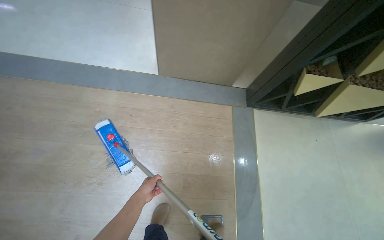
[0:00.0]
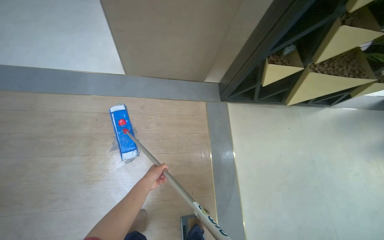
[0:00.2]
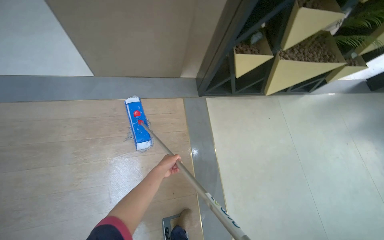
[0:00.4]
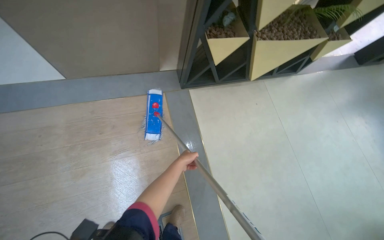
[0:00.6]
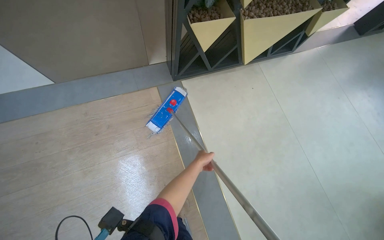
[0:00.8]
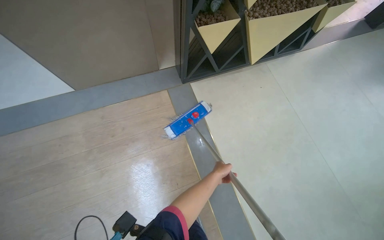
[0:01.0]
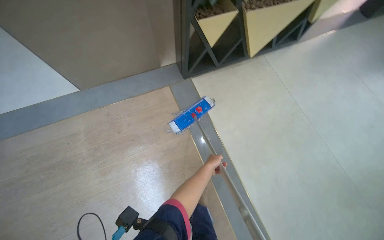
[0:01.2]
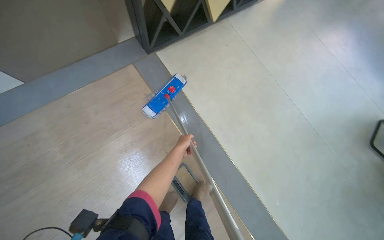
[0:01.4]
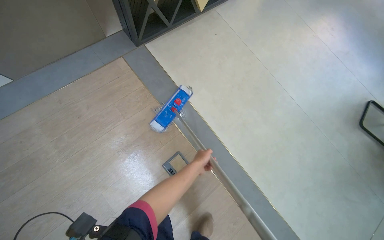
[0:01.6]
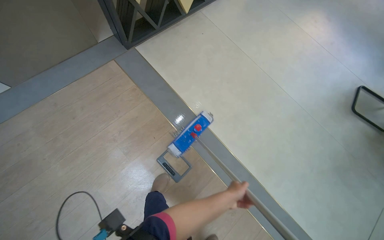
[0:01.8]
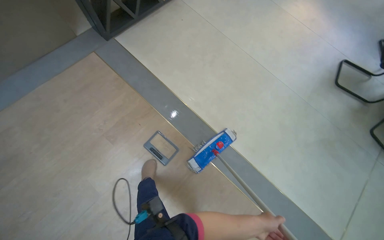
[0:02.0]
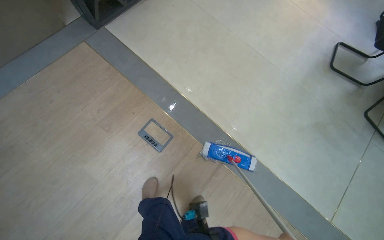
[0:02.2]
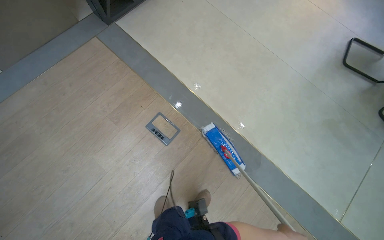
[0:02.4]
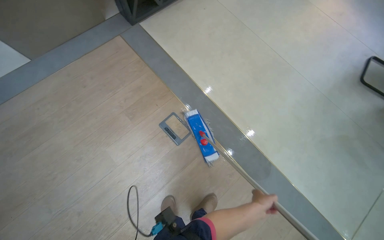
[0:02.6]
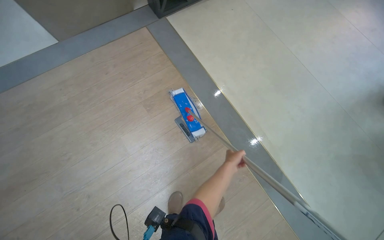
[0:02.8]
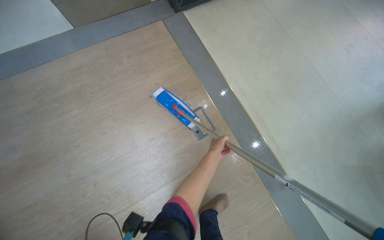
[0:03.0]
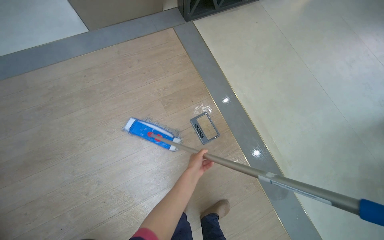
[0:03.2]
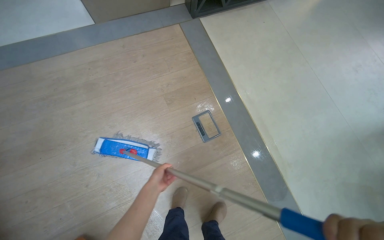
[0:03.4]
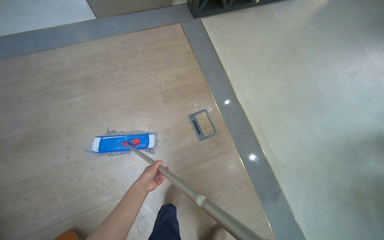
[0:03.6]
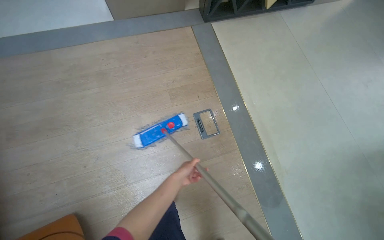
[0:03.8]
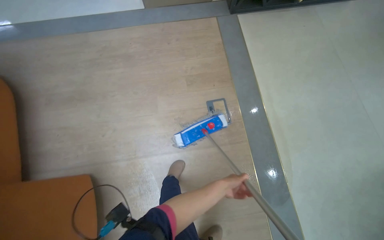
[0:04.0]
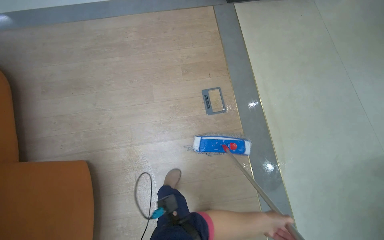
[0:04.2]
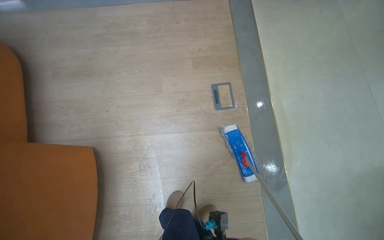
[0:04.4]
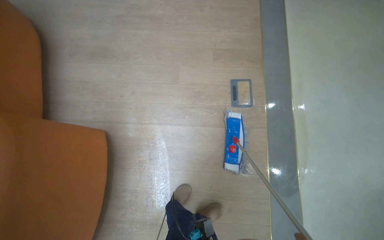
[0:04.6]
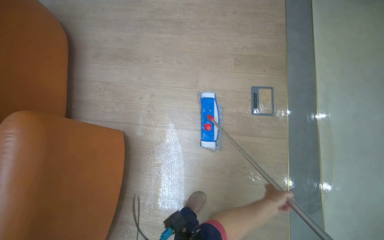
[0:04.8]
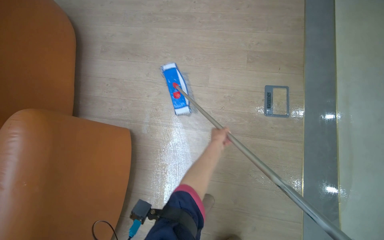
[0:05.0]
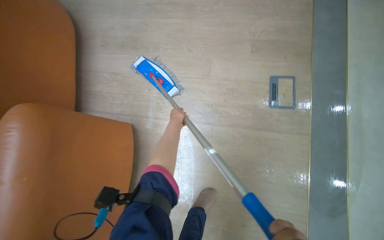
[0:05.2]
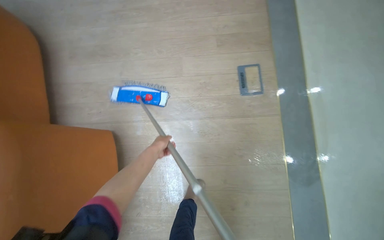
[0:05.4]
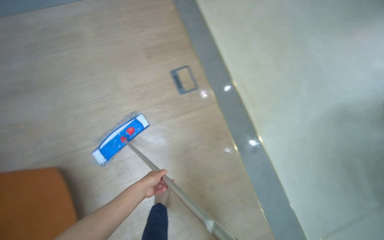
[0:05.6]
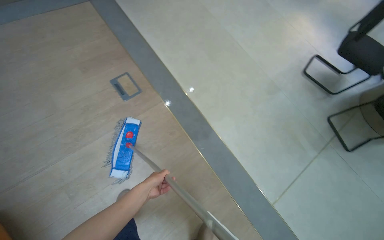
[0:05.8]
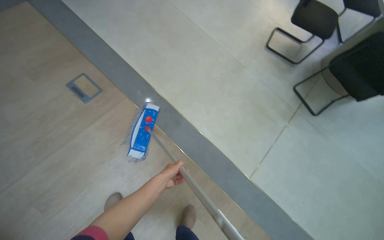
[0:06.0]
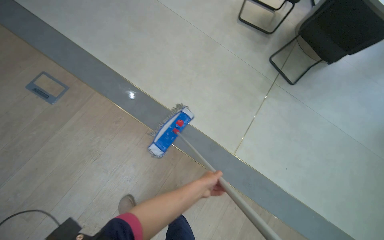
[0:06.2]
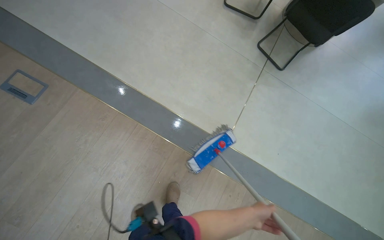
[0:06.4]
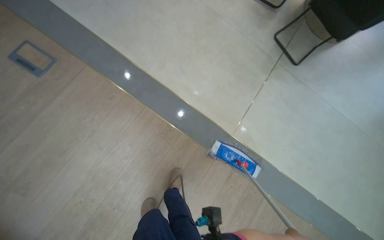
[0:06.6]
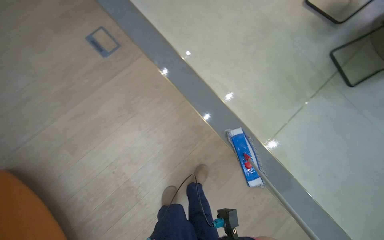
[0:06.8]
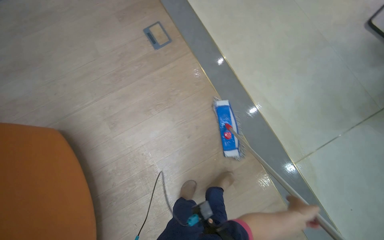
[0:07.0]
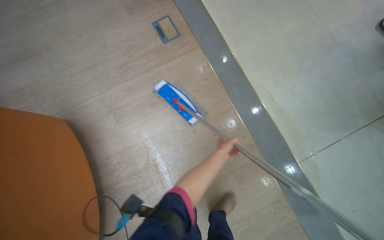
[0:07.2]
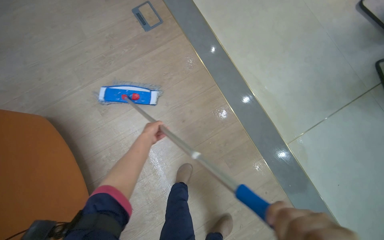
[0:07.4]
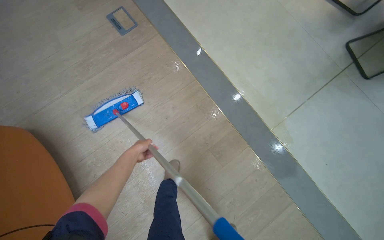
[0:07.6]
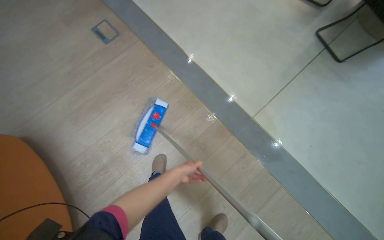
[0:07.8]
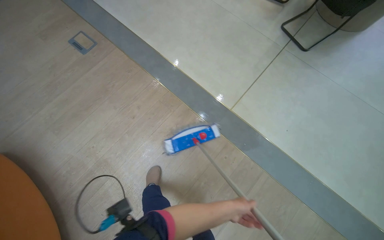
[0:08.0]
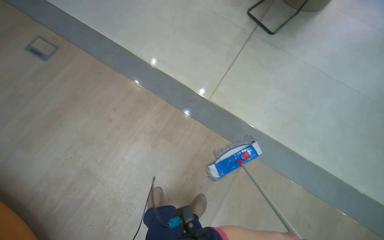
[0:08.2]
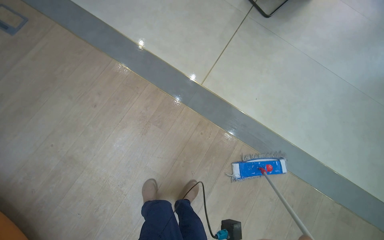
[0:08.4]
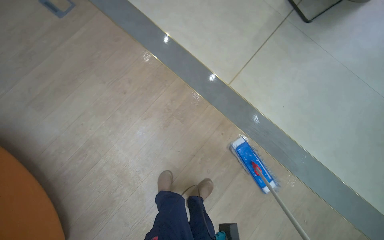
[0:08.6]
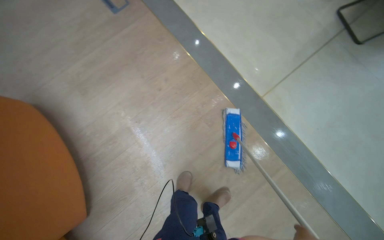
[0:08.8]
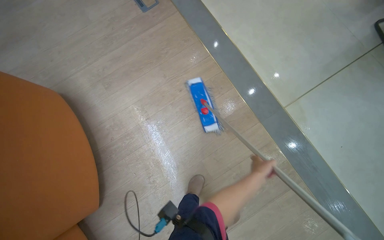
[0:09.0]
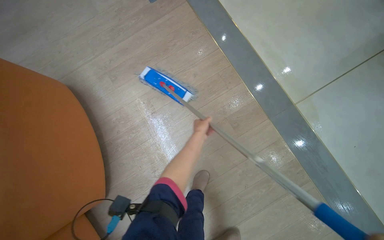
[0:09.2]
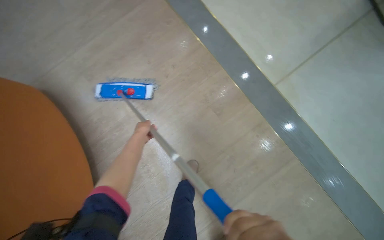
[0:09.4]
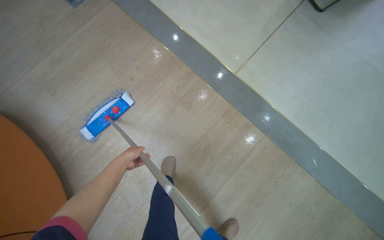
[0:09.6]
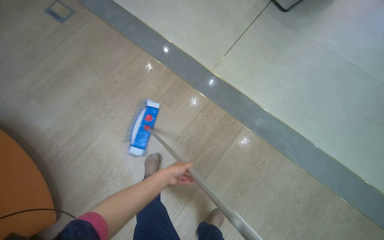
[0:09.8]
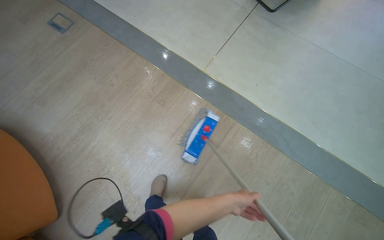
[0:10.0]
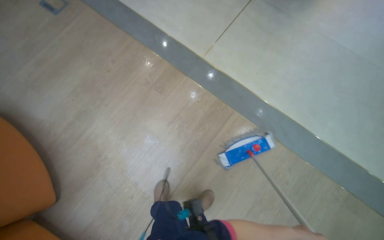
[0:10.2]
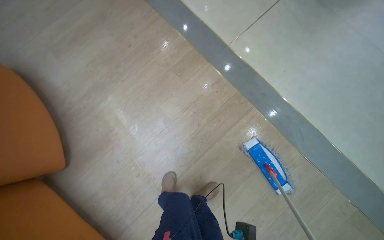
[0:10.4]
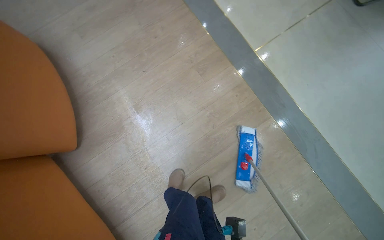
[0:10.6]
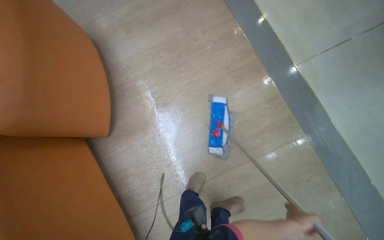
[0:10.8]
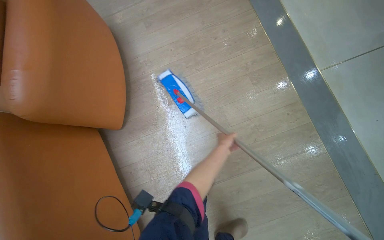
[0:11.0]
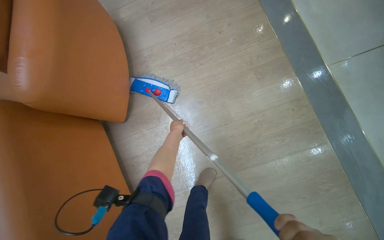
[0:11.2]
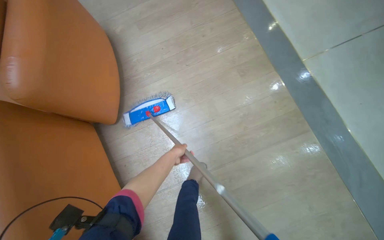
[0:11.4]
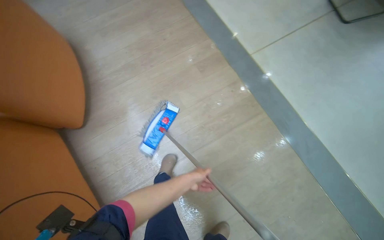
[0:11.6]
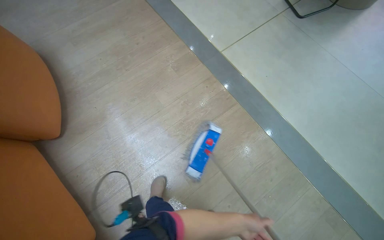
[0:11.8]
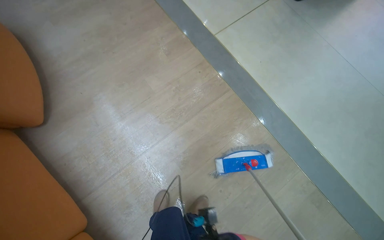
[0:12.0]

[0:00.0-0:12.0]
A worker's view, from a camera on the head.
Job: mopping floor.
The whole recording: Mopping light-colored floor. The worker mops the light-colored floor, moving furniture and rinsing the mop head as needed.
0:00.0 to 0:01.6: The head travels to the right, approximately 50 cm. The wearer's head swings approximately 40 degrees to the right. The wearer looks about 15 degrees further downward.
0:01.6 to 0:03.0: The wearer moves roughly 50 cm.
0:03.0 to 0:04.4: The camera is carried some 40 cm. The head turns to the left by about 25 degrees.
0:04.4 to 0:06.0: The camera travels approximately 60 cm. The head rotates approximately 45 degrees to the right.
0:09.0 to 0:10.4: The wearer moves about 60 cm.
0:10.4 to 0:12.0: The head travels approximately 40 cm.

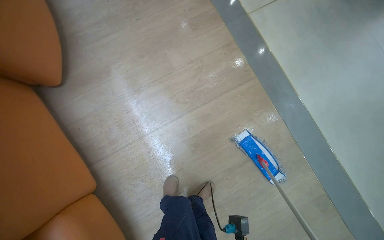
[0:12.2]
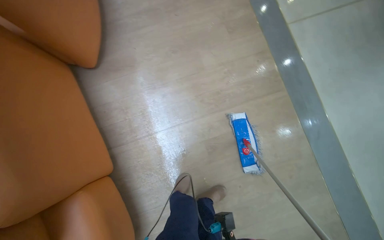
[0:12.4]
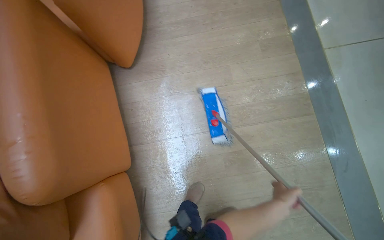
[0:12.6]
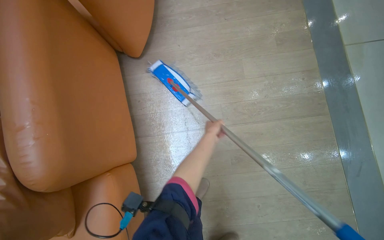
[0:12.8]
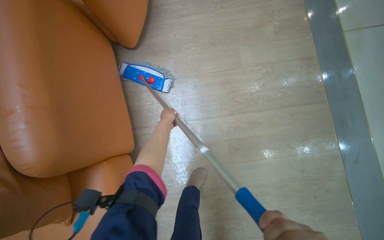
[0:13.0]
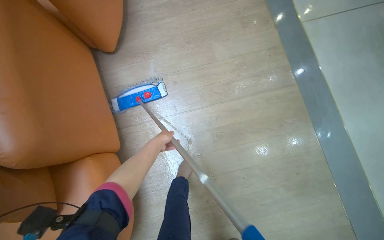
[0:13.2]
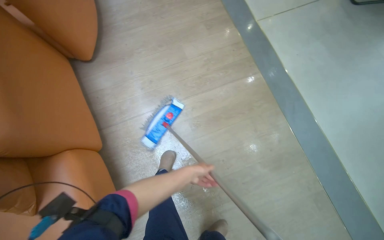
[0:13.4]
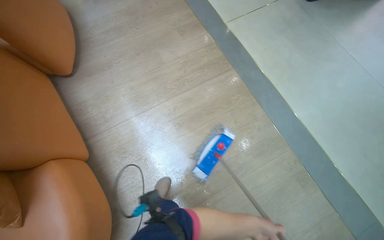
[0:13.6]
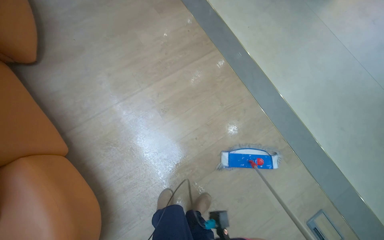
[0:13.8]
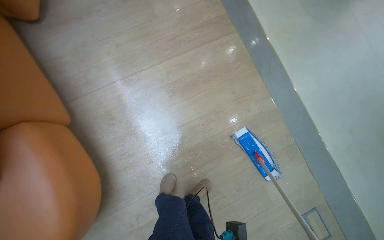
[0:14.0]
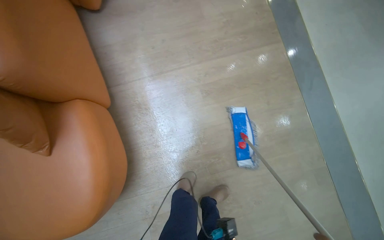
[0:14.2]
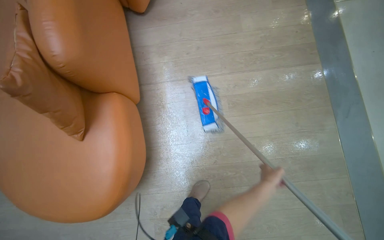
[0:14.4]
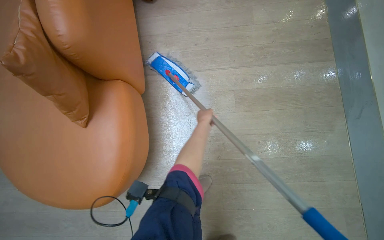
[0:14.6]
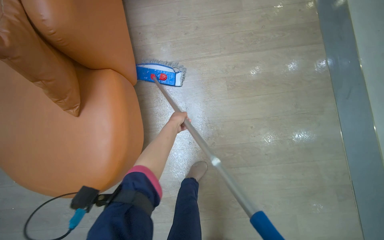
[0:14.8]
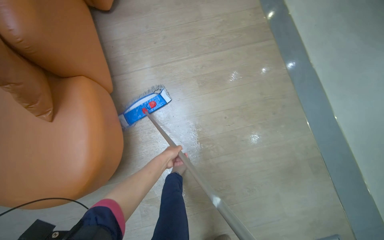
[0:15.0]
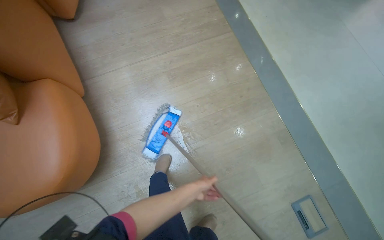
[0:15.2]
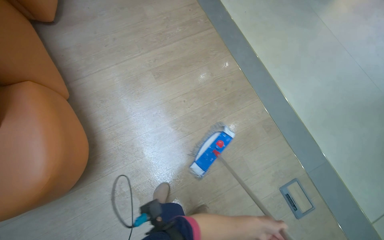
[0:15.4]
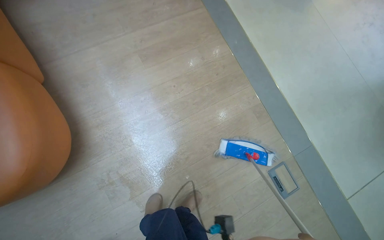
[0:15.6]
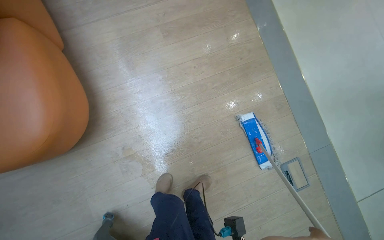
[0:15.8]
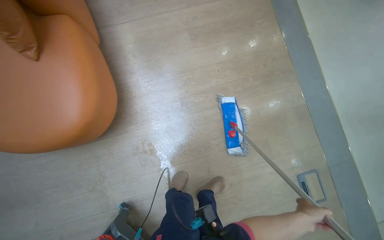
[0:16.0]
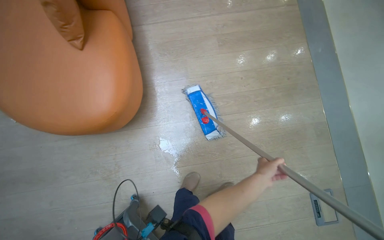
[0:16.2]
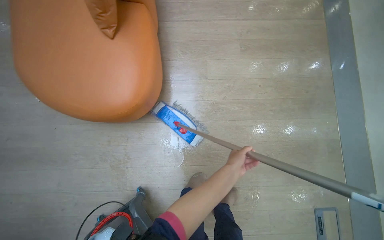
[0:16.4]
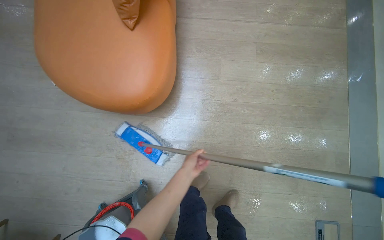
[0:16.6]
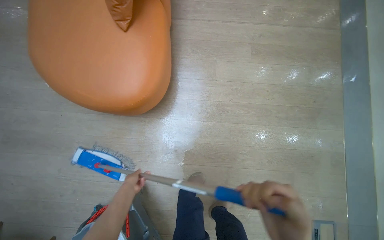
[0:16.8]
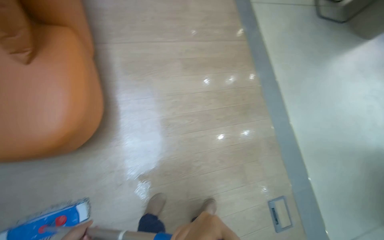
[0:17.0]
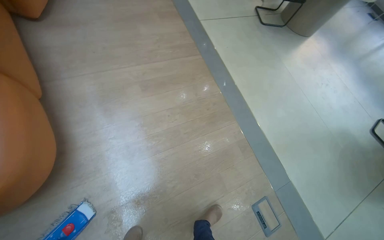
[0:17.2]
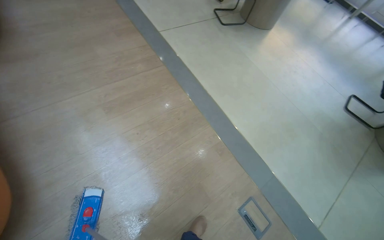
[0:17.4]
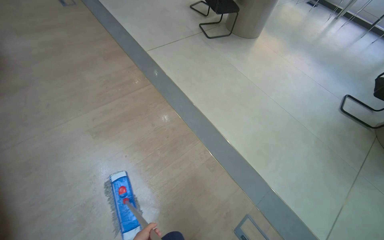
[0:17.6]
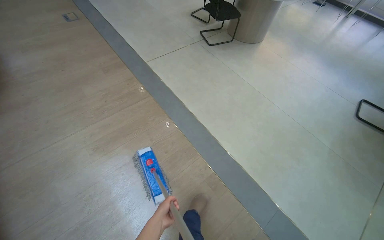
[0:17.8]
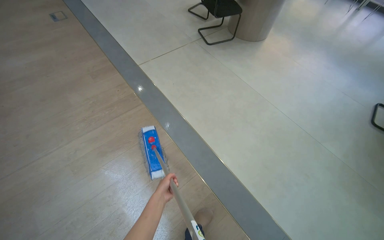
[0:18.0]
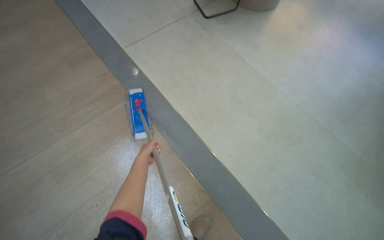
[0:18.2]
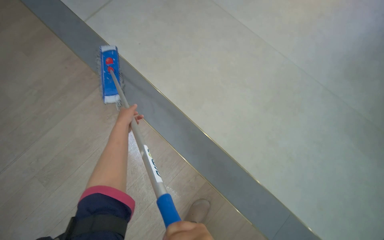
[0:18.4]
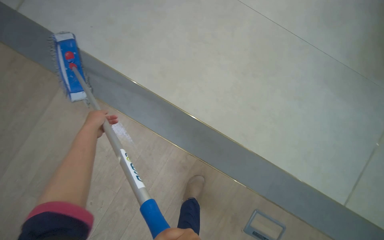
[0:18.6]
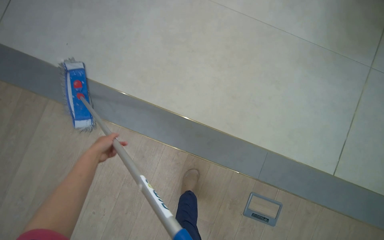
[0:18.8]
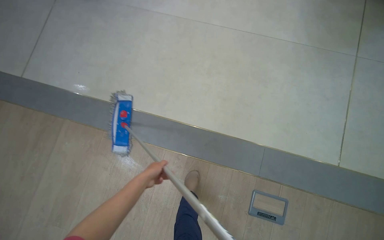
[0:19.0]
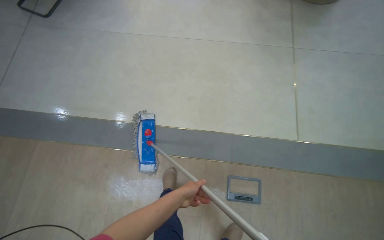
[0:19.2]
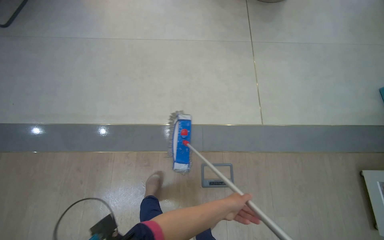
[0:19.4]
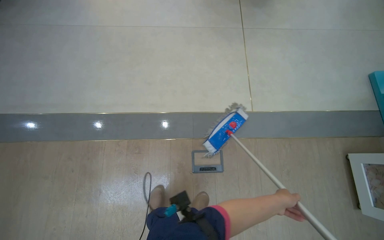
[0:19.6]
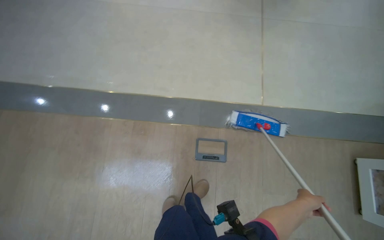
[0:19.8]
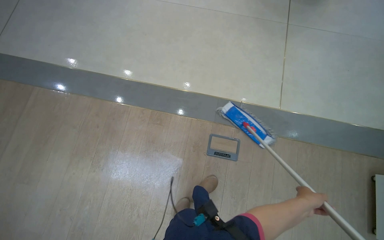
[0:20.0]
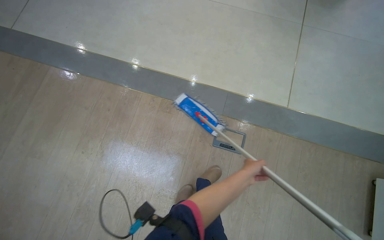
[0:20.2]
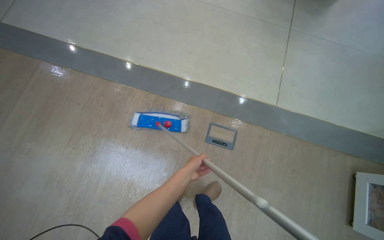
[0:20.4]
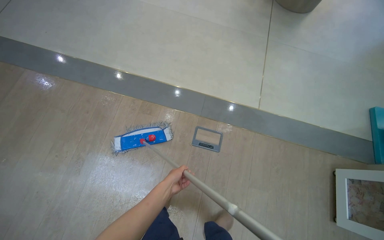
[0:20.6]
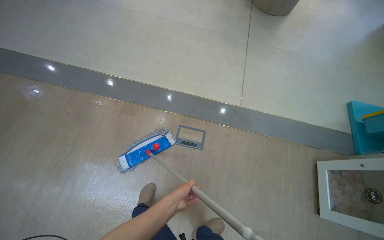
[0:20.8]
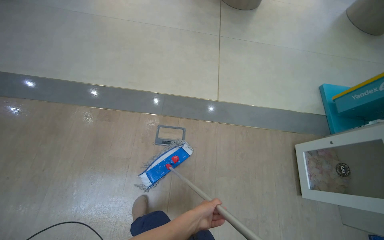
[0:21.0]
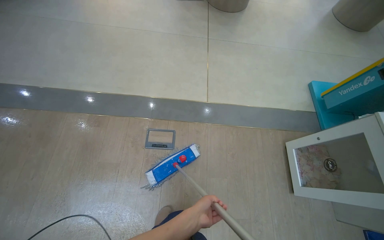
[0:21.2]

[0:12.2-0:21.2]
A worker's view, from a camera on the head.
Job: mopping floor.
The whole recording: Mopping light-colored floor. The worker mops the light-colored floor, moving furniture and rinsing the mop head as needed.
0:12.2 to 0:13.8: The camera travels approximately 50 cm.
0:15.2 to 0:16.6: The camera travels some 50 cm. Everything in view rotates approximately 25 degrees clockwise.
0:16.6 to 0:18.2: The camera travels about 1.5 m. The head turns to the right by approximately 45 degrees.
0:18.2 to 0:19.8: The wearer moves some 80 cm. The scene rotates counterclockwise by about 45 degrees.
0:19.8 to 0:21.2: The wearer moves some 50 cm.
